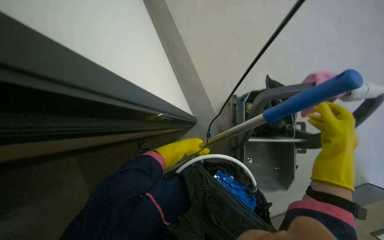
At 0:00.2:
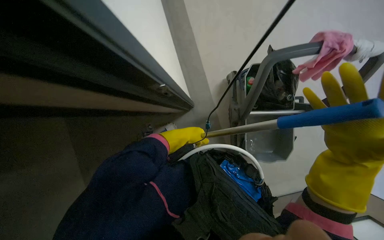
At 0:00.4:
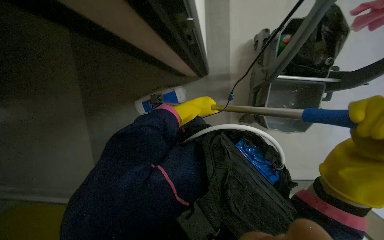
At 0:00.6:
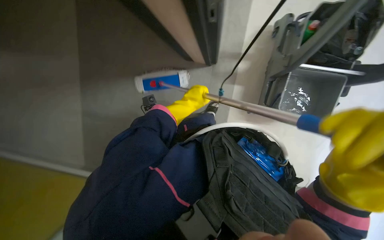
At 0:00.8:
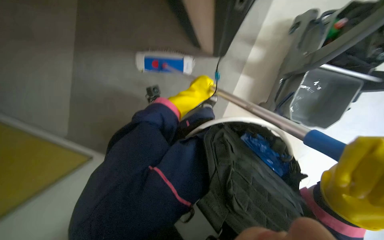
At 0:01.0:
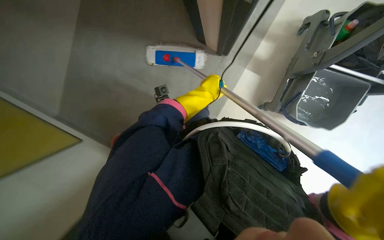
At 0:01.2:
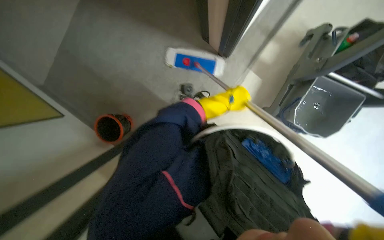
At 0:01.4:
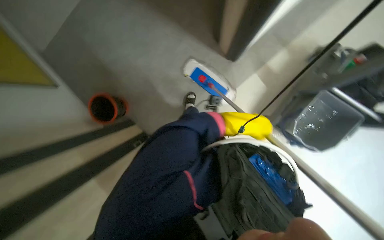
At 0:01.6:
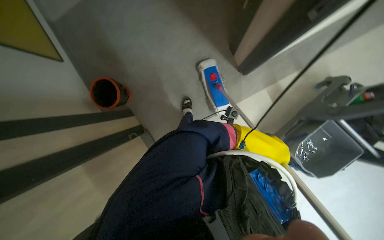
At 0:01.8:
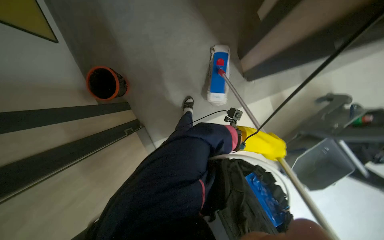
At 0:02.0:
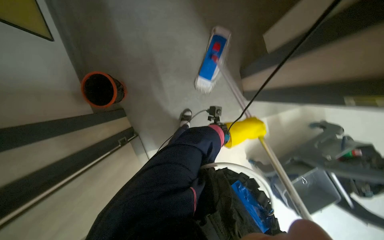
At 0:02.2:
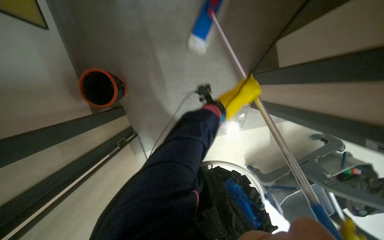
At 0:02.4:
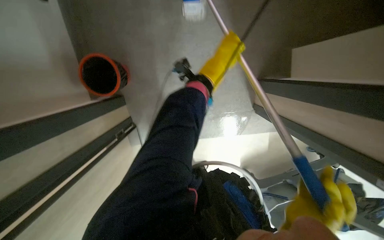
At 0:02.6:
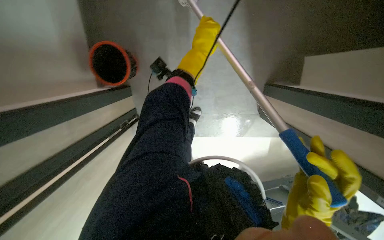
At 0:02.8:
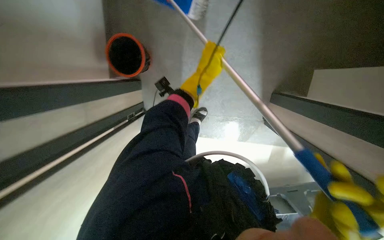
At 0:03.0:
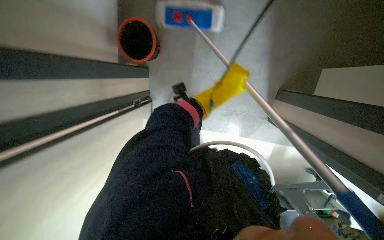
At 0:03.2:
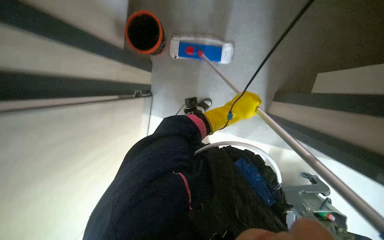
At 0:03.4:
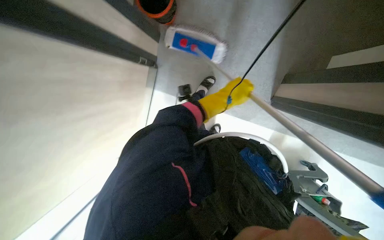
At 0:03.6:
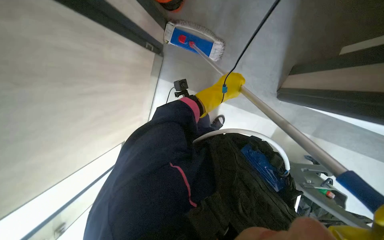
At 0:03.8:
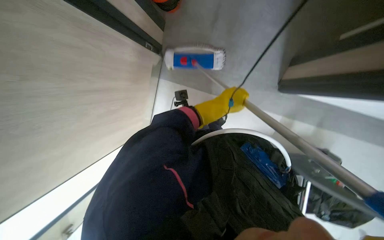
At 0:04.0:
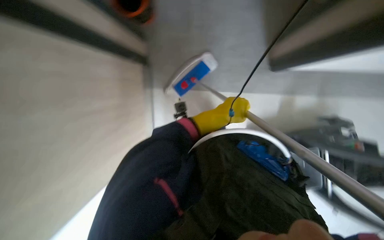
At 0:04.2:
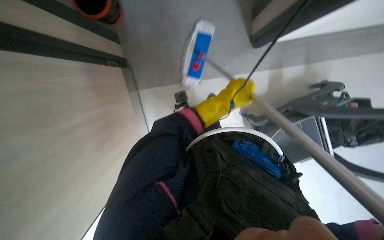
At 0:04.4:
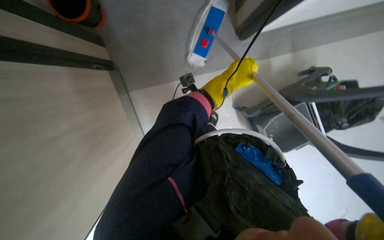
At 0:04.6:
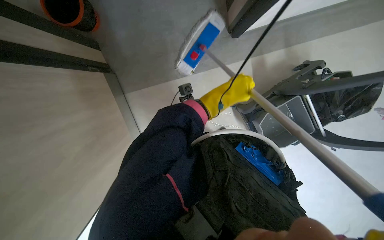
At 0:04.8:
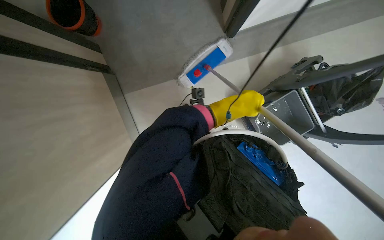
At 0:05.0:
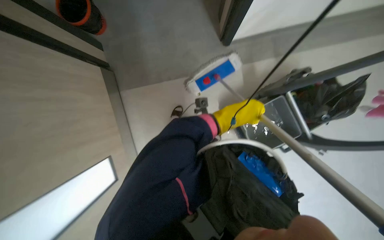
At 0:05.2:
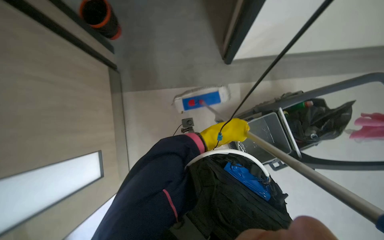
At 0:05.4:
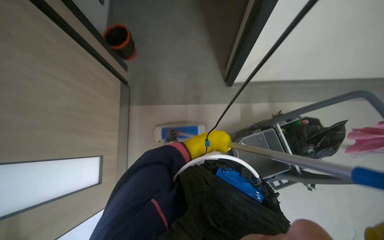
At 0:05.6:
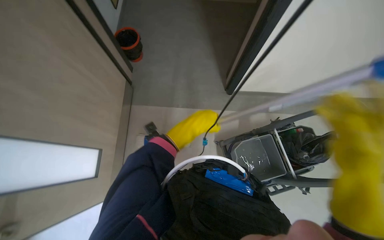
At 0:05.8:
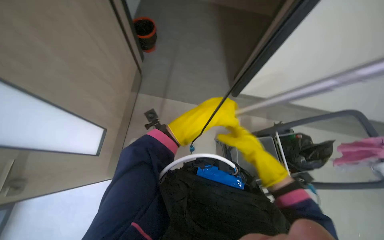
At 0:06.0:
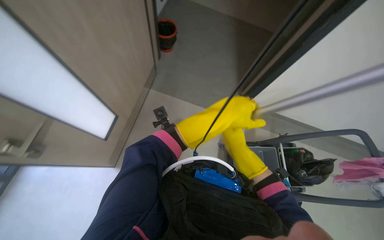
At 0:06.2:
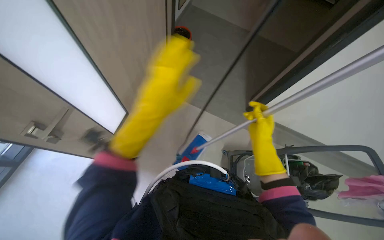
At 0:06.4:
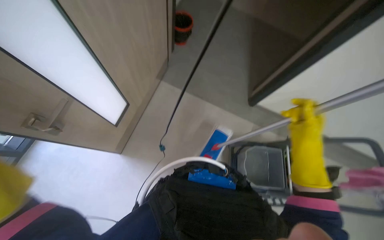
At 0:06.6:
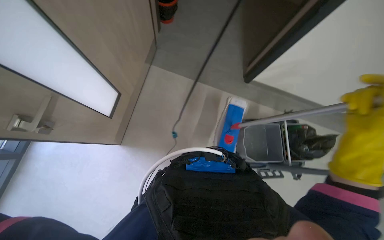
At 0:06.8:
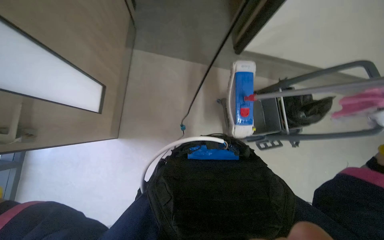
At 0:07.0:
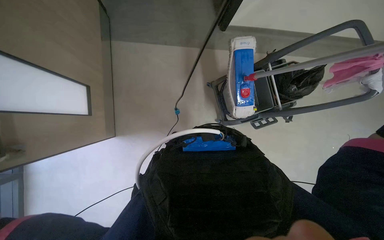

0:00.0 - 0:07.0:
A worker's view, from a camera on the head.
Job: mopping floor.
The whole recording: Mopping the floor. The worker mops the floor with a flat mop, moving around furniture.
0:00.0 - 0:01.4: The camera pitches downward, by approximately 30 degrees.
0:01.4 - 0:02.8: The scene rotates clockwise by roughly 40 degrees. The left hand moves up the picture and to the left, about 20 cm.
0:04.2 - 0:05.6: The camera pitches upward, by roughly 10 degrees. The left hand goes some 10 cm to the left.
0:05.6 - 0:07.0: The view tilts roughly 25 degrees downward.

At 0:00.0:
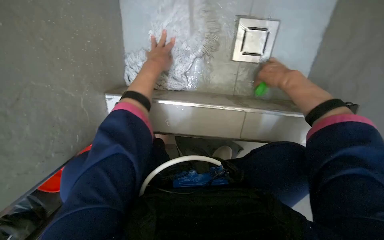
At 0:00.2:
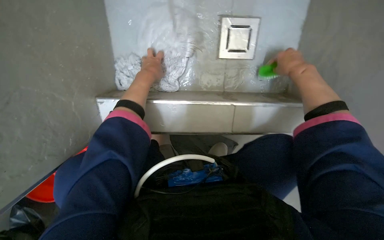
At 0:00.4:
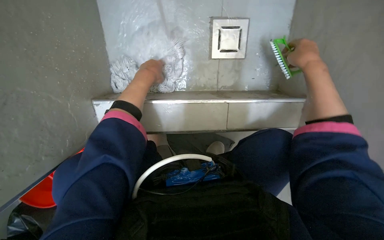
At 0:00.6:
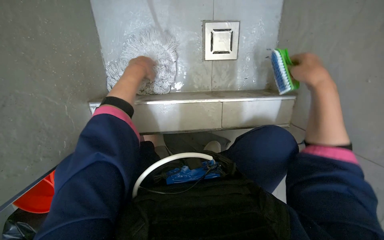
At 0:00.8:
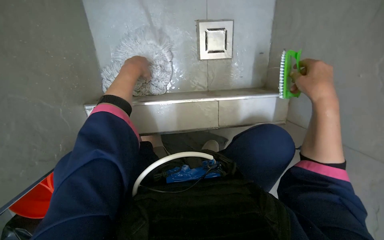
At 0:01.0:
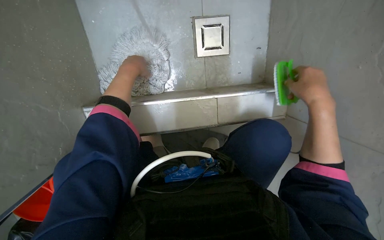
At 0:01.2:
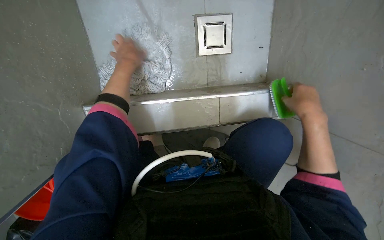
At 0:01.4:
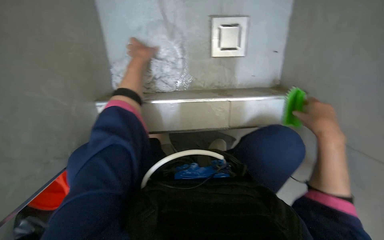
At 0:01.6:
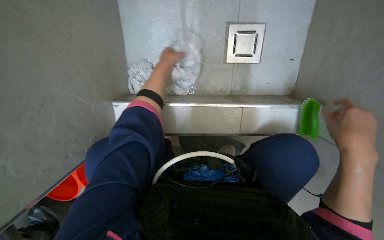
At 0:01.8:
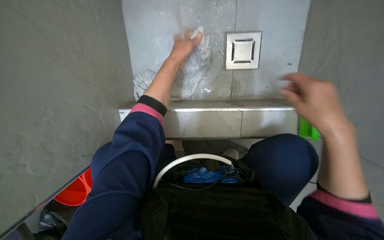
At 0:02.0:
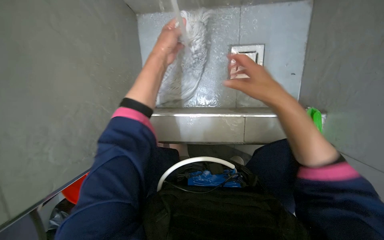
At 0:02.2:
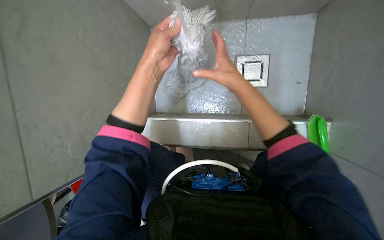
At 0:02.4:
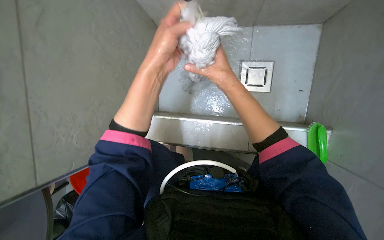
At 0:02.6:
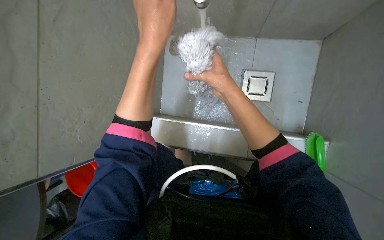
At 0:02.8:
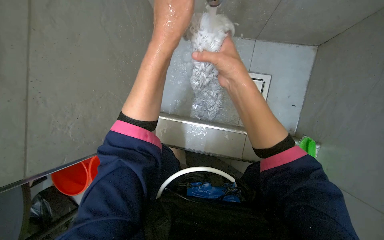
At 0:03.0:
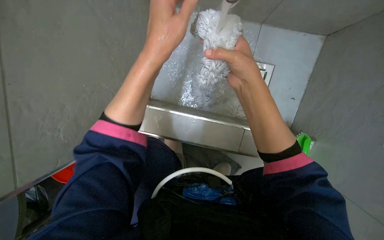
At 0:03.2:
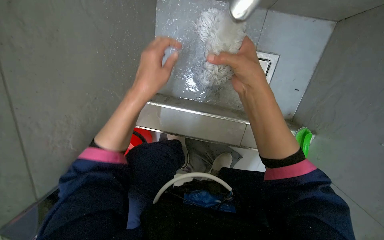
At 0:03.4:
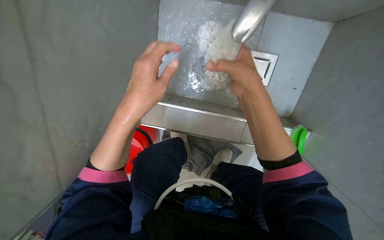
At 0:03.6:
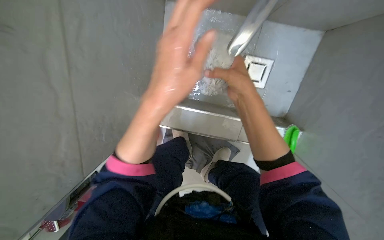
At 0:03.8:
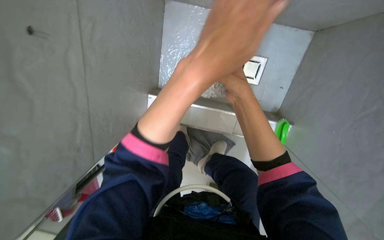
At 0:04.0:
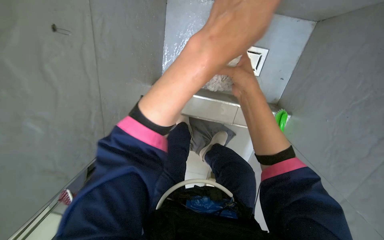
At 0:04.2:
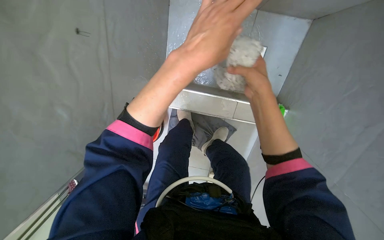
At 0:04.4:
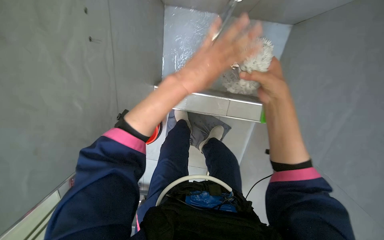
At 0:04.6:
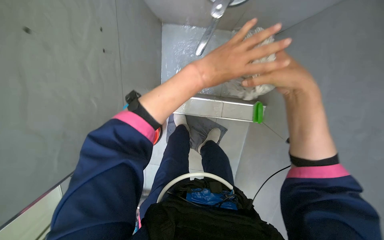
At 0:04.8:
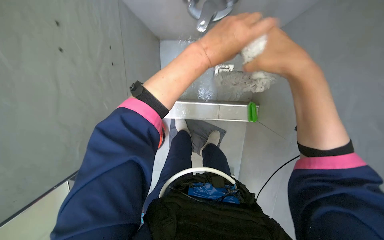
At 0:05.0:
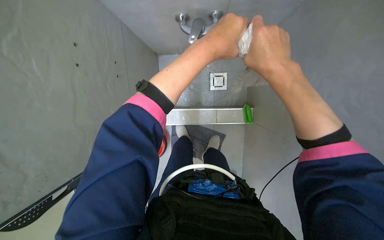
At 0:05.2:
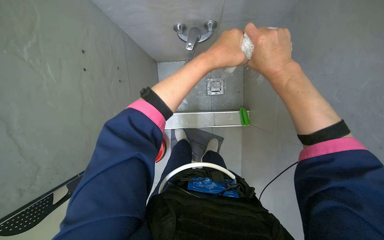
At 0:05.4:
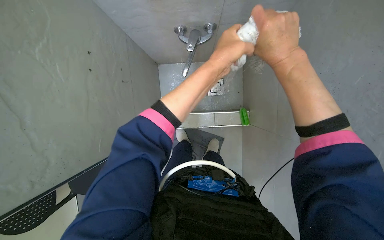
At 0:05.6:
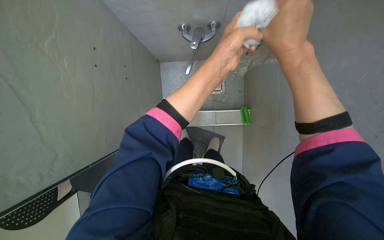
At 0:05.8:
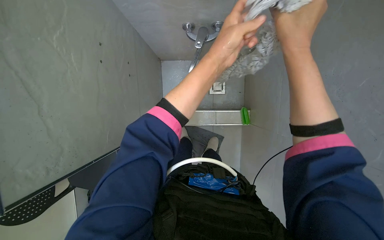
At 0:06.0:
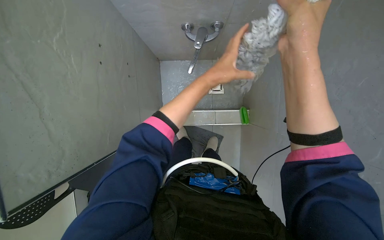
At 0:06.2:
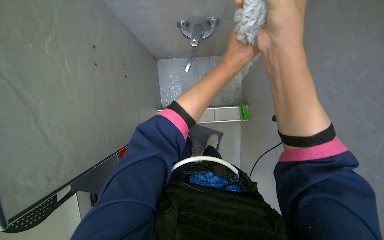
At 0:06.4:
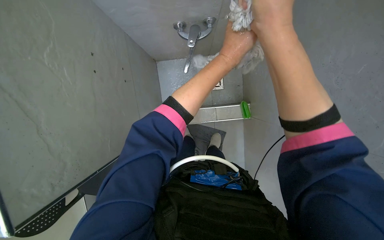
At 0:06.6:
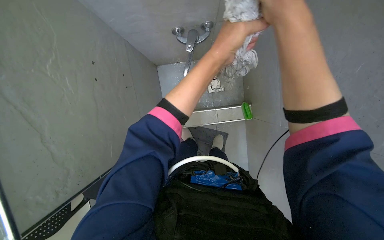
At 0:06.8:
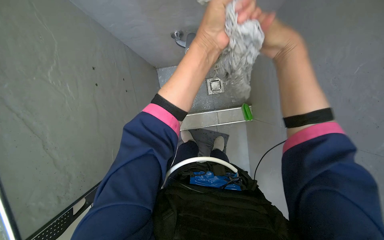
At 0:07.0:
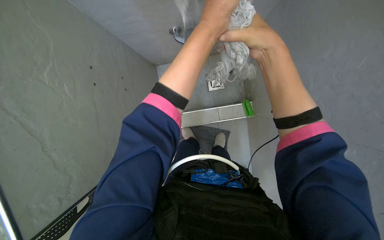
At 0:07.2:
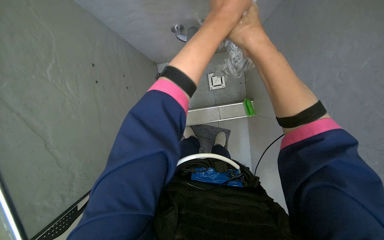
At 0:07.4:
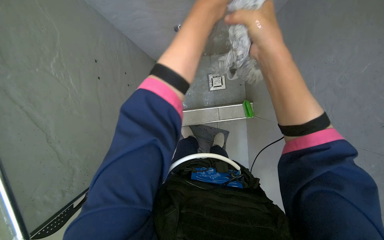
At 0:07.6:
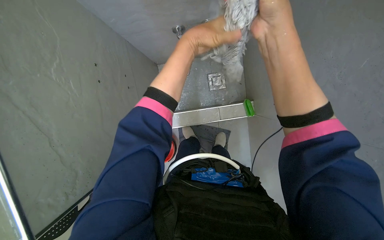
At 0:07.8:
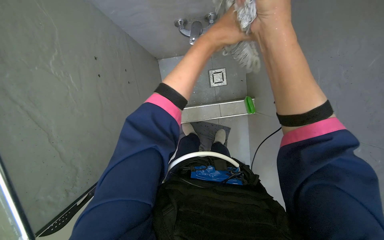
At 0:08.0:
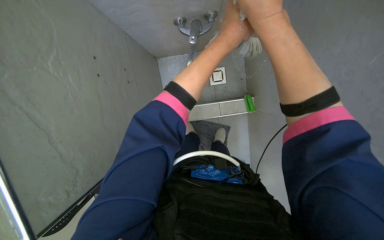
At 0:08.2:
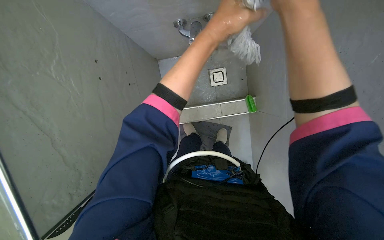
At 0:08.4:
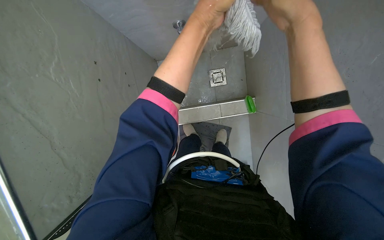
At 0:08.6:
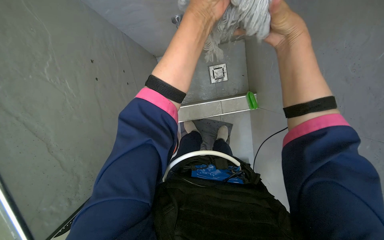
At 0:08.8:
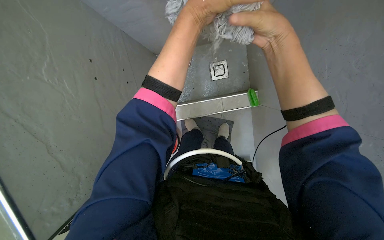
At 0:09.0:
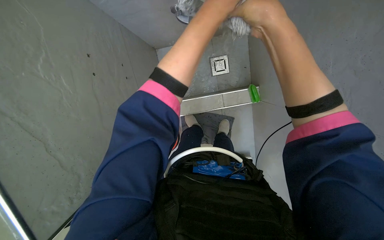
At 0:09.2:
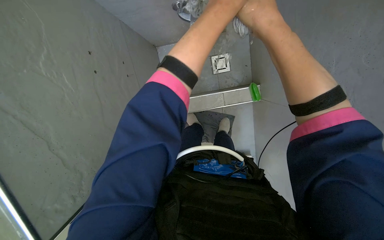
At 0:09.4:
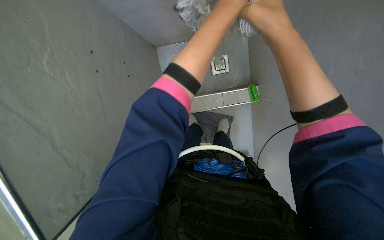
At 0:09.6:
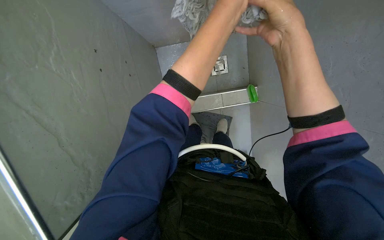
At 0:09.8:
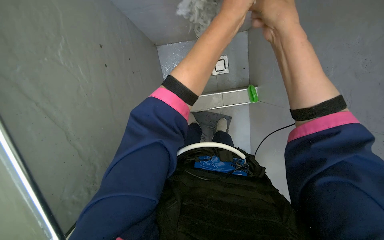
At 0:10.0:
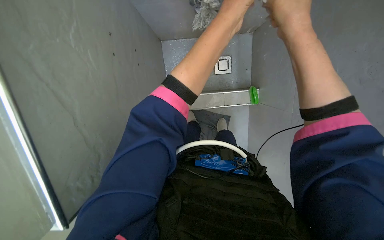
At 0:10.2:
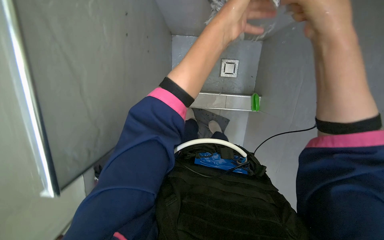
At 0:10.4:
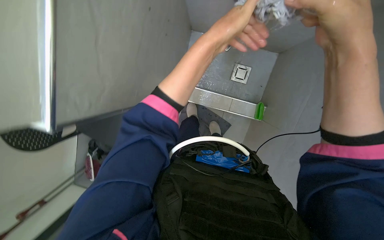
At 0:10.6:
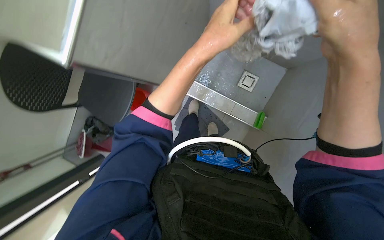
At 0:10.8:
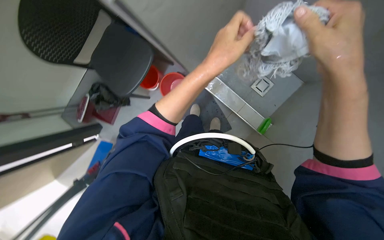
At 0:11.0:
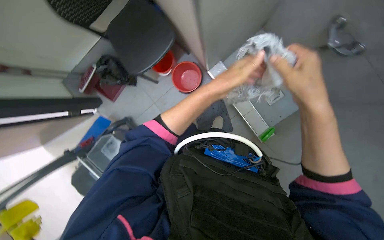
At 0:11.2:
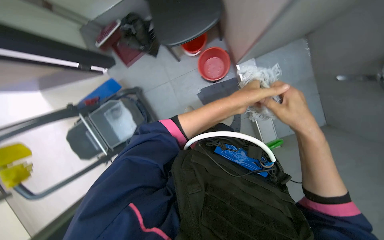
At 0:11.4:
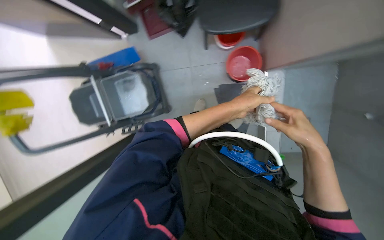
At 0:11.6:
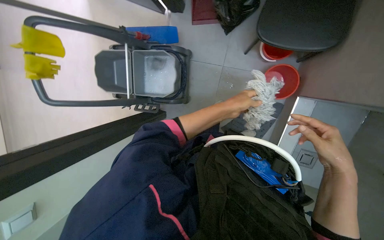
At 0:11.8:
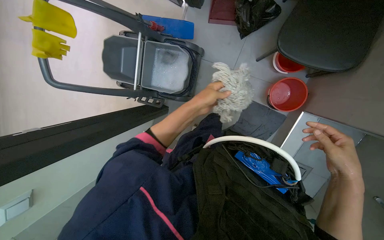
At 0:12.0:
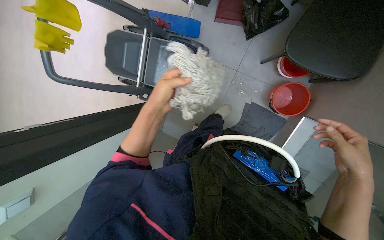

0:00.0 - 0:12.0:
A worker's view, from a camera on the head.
Job: preparing cleaning supplies.
The whole recording: Preparing cleaning supplies. The worker rinses and wrings a mop head, then folds and places cleaning cloths into a bucket.
0:00.0 - 0:01.6: The right hand moves down the picture and nearer to the camera, about 30 cm.
0:01.6 - 0:03.0: The right hand moves to the left and up the picture, about 35 cm. Meanwhile the left hand goes some 35 cm nearer to the camera.
0:03.0 - 0:04.4: The camera pitches downward, by approximately 10 degrees. The right hand moves to the right, roughly 15 cm.
0:04.4 - 0:06.0: The right hand heads nearer to the camera and to the left, covering some 25 cm.
0:06.0 - 0:07.6: The right hand goes farther from the camera and returns, approximately 10 cm each way. Meanwhile the left hand heads up the picture, covering about 10 cm.
0:07.6 - 0:09.0: The hands are busy where they are.
0:09.0 - 0:10.4: The right hand travels nearer to the camera by some 10 cm, while the left hand travels down the picture by about 10 cm.
0:10.4 - 0:12.0: Everything in view rotates about 40 degrees clockwise.
